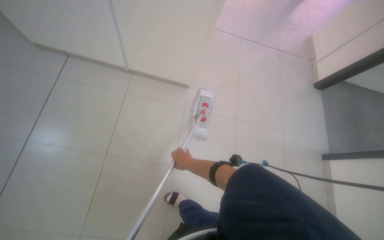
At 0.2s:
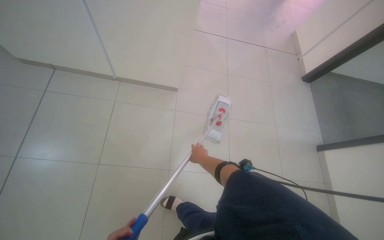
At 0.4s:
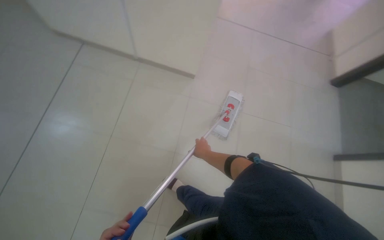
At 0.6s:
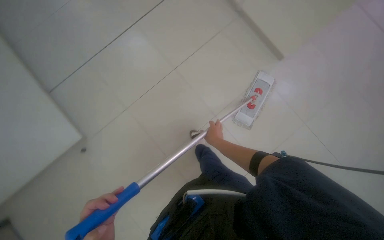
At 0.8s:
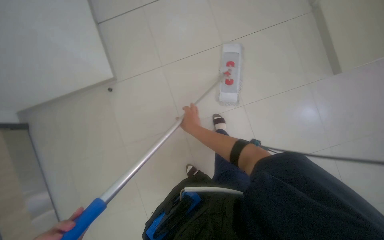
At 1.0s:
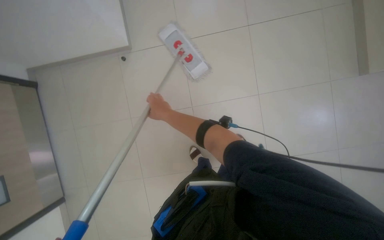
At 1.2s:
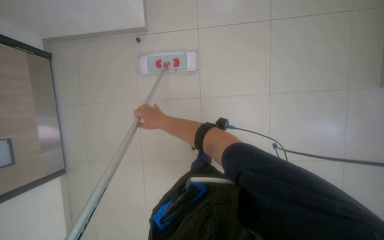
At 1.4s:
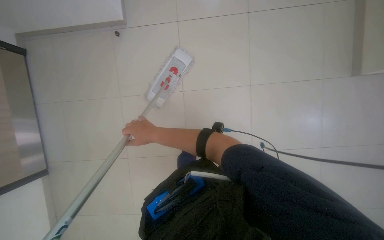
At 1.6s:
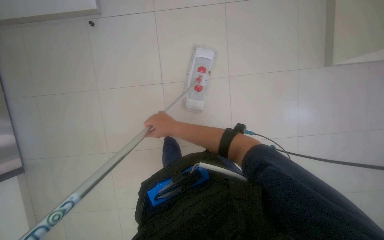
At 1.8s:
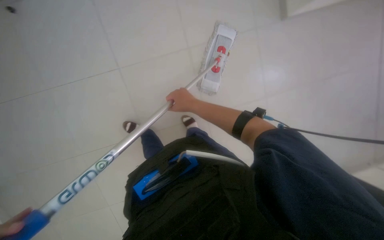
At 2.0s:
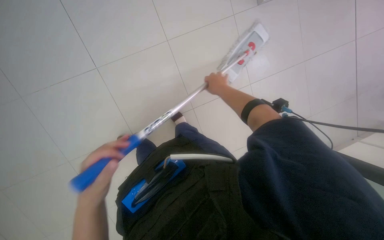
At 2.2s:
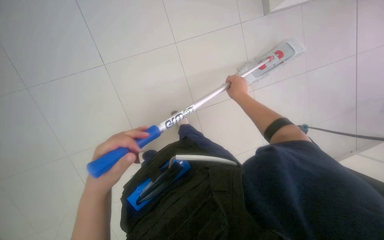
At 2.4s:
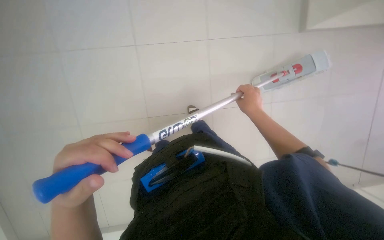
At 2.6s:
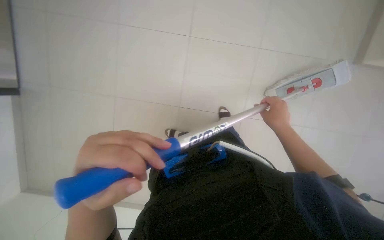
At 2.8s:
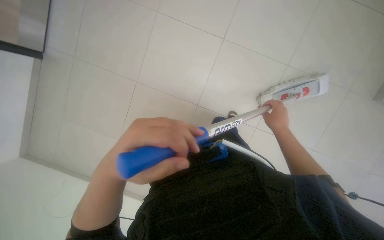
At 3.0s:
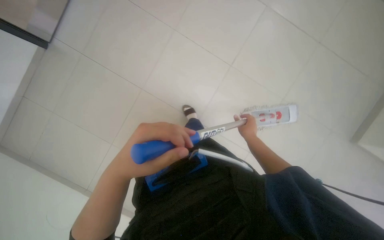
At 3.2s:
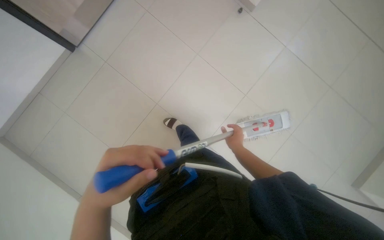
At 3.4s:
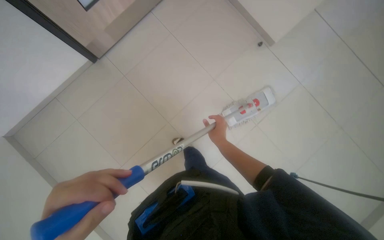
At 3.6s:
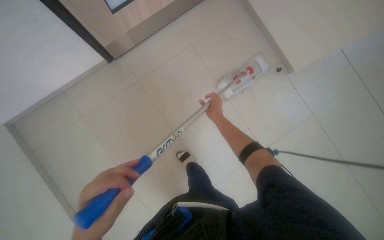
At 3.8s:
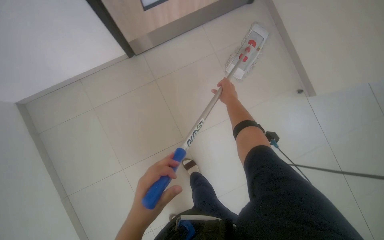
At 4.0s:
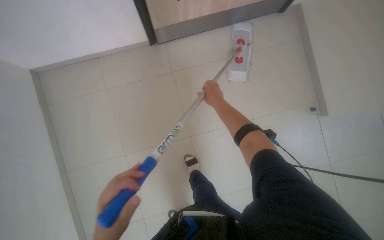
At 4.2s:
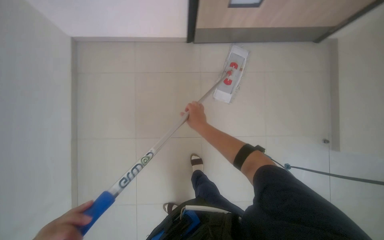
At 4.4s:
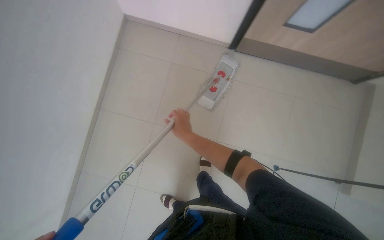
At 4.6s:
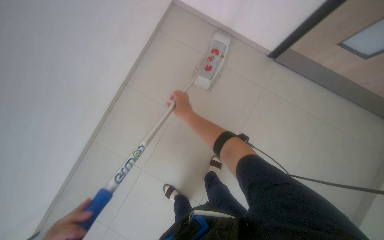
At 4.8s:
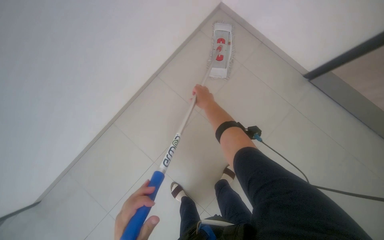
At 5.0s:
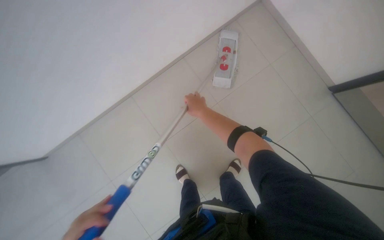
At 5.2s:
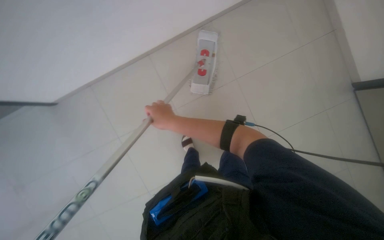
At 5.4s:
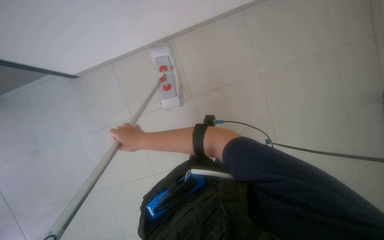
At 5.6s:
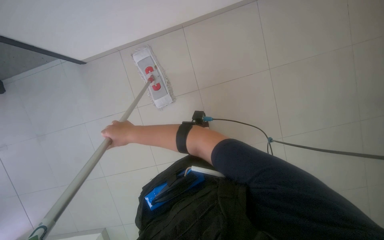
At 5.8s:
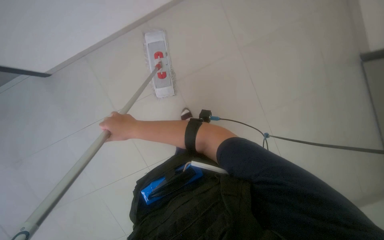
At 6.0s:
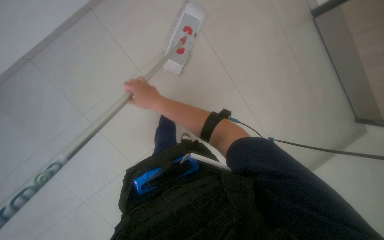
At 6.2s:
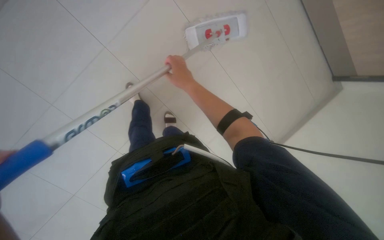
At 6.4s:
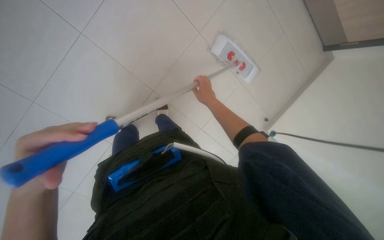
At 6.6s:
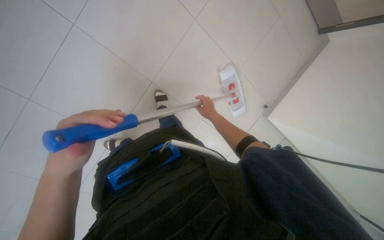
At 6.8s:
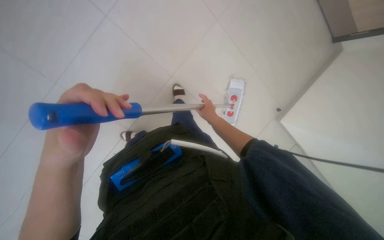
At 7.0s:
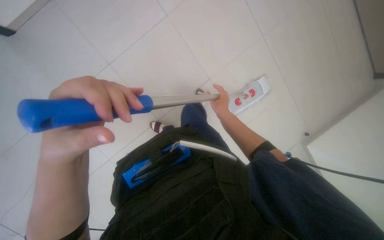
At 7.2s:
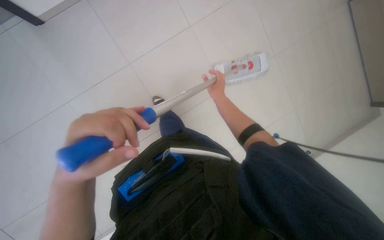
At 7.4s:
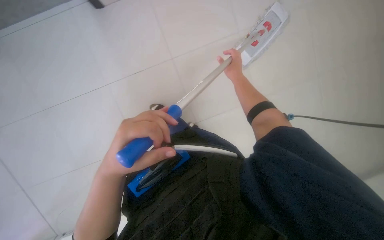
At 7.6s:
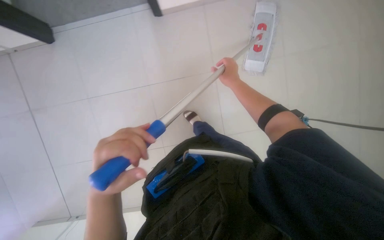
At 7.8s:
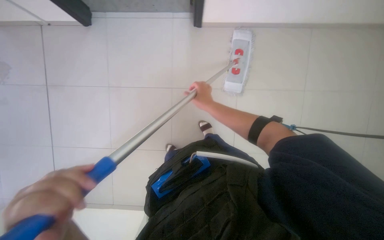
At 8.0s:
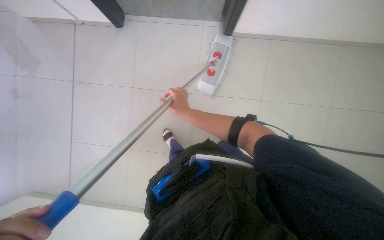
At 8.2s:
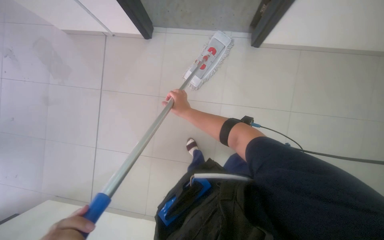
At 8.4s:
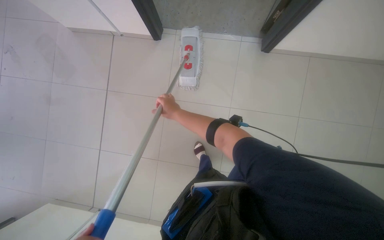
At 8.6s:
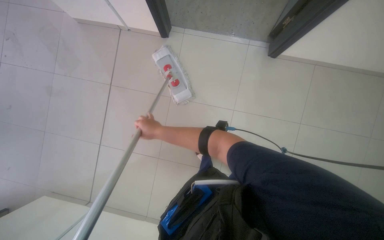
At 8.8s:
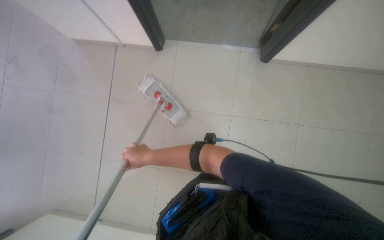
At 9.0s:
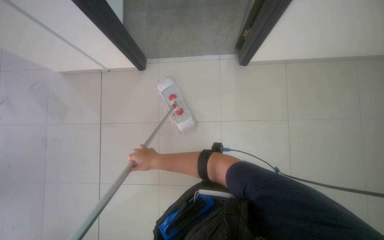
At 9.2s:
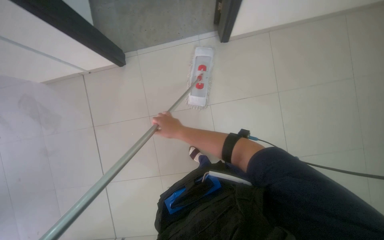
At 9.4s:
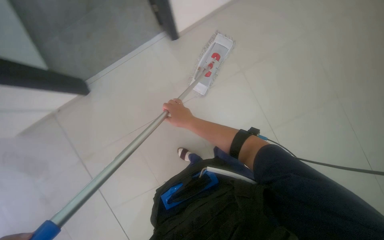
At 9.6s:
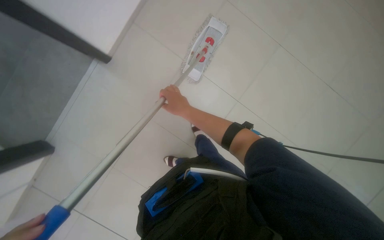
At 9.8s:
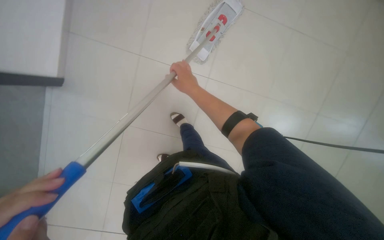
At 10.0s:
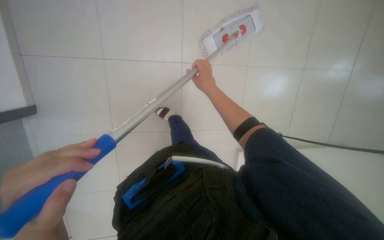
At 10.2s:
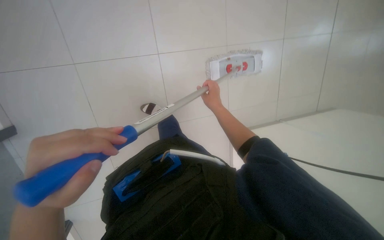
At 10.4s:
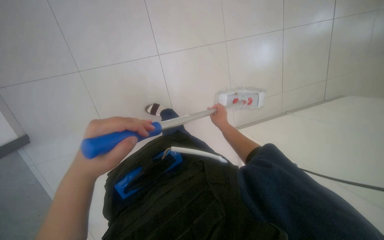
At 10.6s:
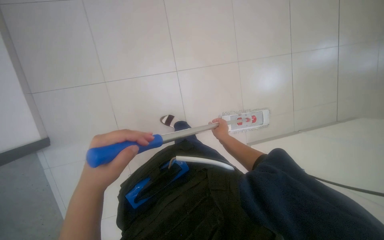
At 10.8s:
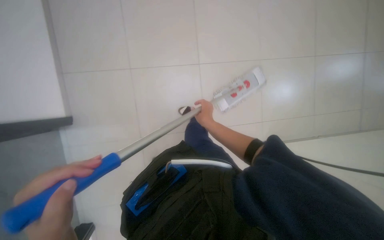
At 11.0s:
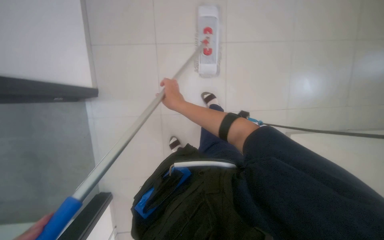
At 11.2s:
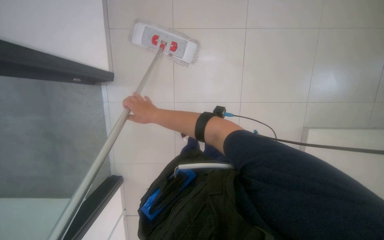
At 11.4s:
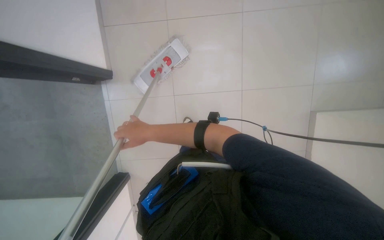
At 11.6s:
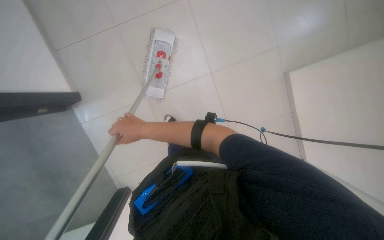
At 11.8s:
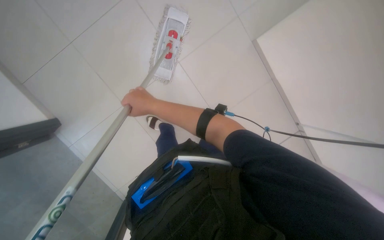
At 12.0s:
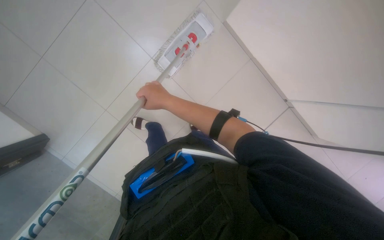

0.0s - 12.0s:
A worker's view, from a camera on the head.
Job: mopping floor.
The whole recording: Mopping the floor. The worker wrings the mop head, attaches the handle, and mops the floor.
0.0s - 1.6s: The view tilts about 15 degrees downward. The right hand goes to the left and returns, approximately 5 cm each way.
3.0s - 4.4s: The wearer moves roughly 50 cm. The wearer looks some 25 degrees further upward. The scene turns some 75 degrees clockwise in the picture.
6.0s - 7.6s: The head travels some 40 cm. The scene rotates clockwise by roughly 45 degrees.
7.6s - 9.0s: The camera travels some 40 cm.

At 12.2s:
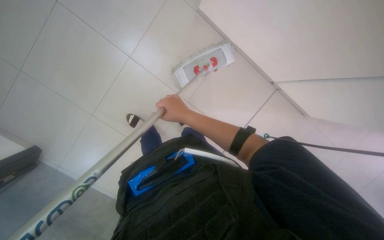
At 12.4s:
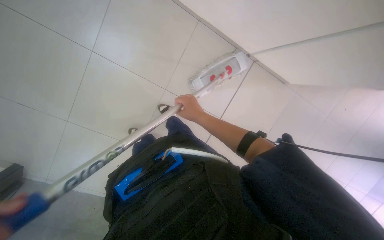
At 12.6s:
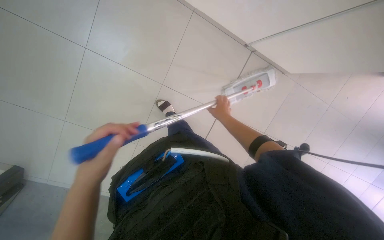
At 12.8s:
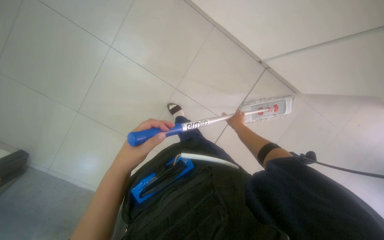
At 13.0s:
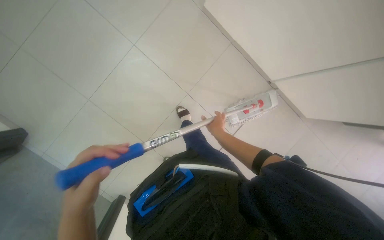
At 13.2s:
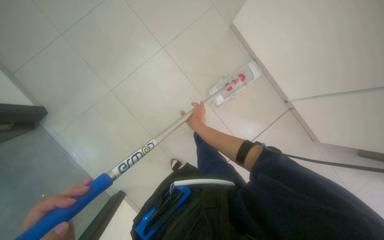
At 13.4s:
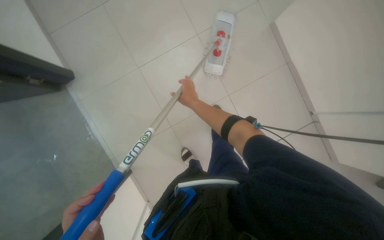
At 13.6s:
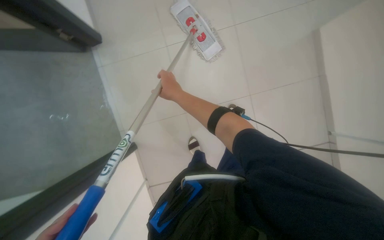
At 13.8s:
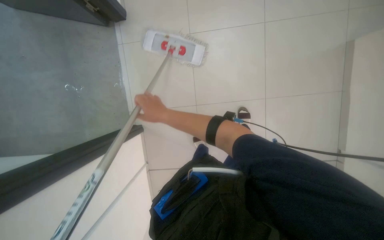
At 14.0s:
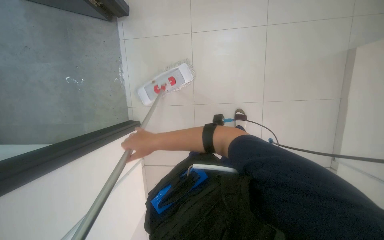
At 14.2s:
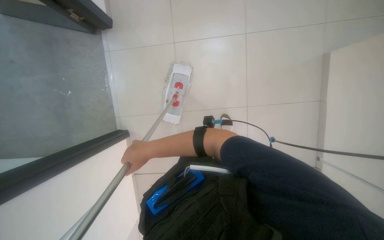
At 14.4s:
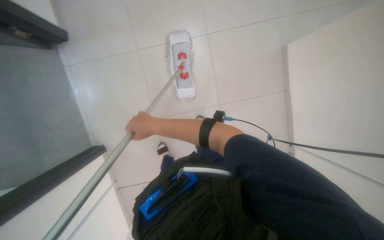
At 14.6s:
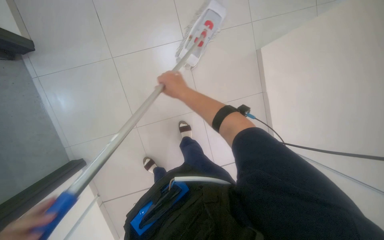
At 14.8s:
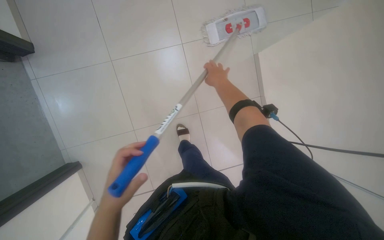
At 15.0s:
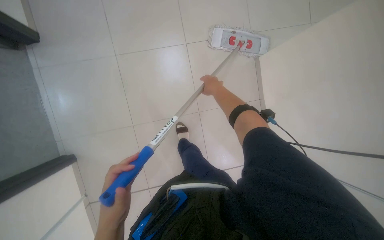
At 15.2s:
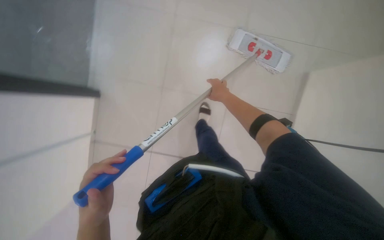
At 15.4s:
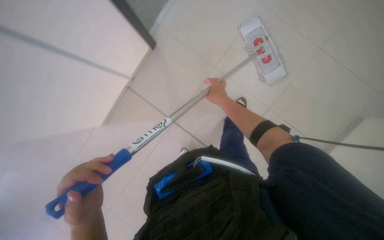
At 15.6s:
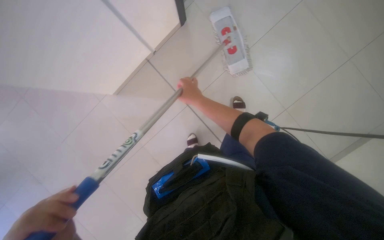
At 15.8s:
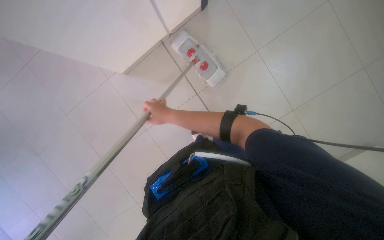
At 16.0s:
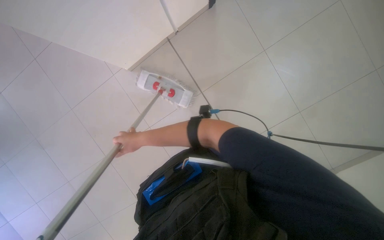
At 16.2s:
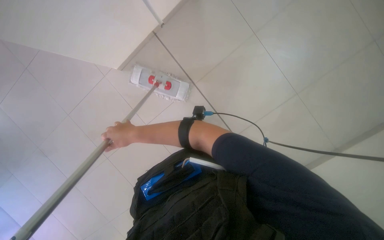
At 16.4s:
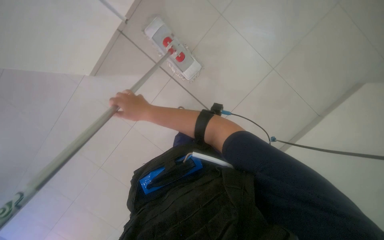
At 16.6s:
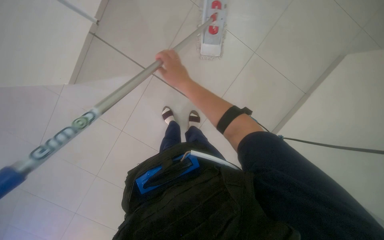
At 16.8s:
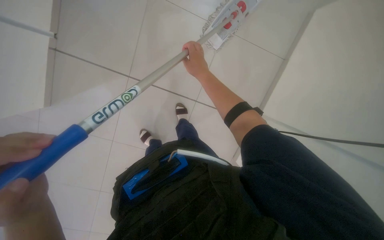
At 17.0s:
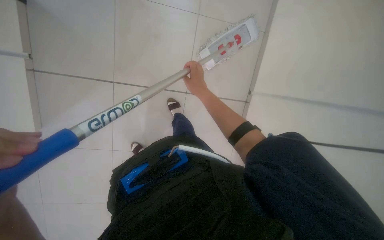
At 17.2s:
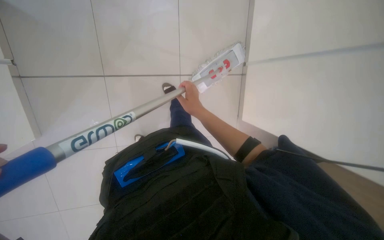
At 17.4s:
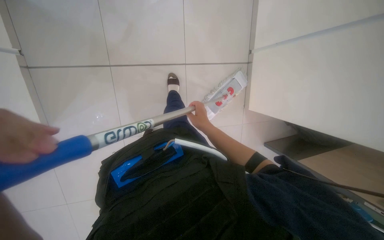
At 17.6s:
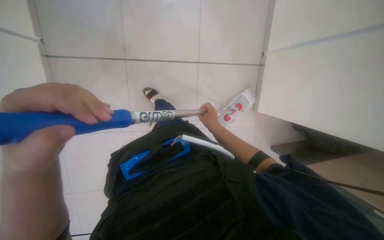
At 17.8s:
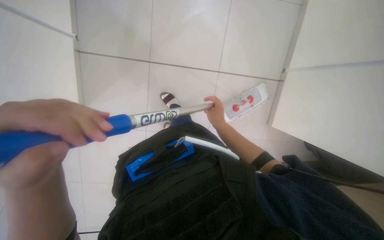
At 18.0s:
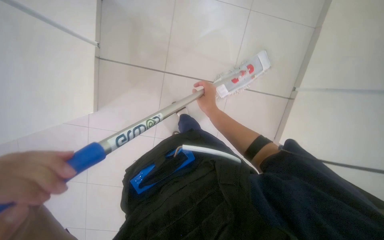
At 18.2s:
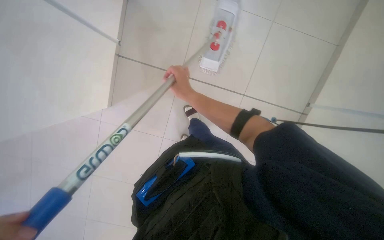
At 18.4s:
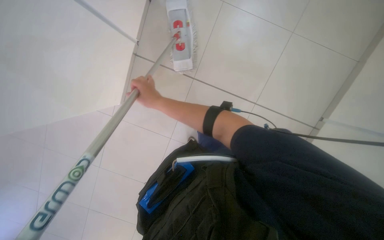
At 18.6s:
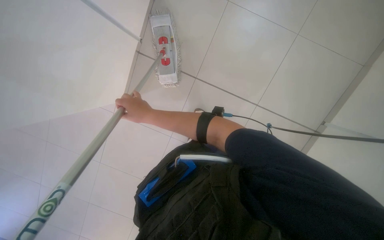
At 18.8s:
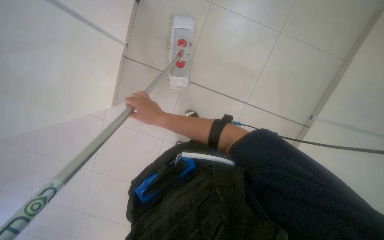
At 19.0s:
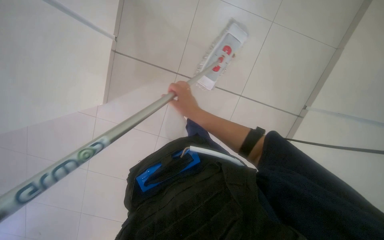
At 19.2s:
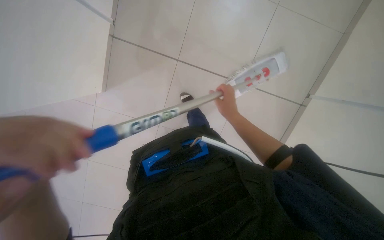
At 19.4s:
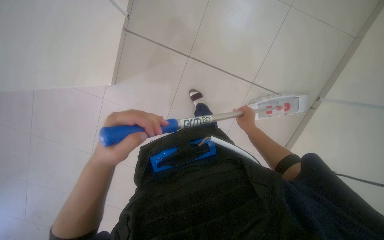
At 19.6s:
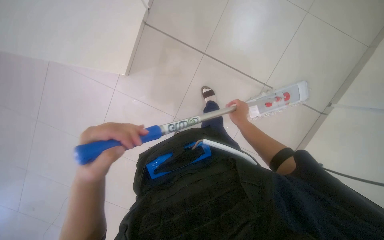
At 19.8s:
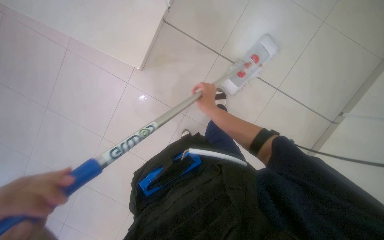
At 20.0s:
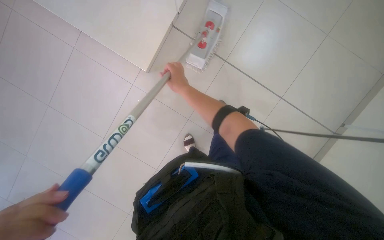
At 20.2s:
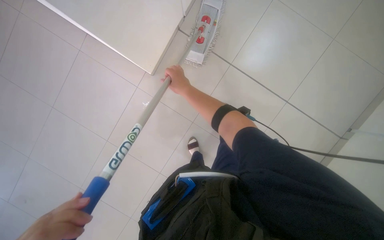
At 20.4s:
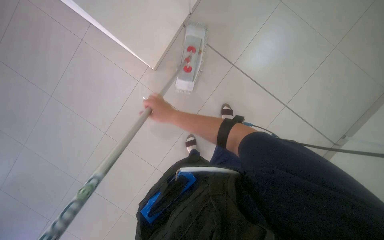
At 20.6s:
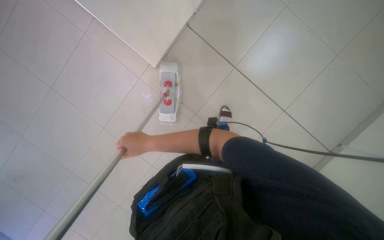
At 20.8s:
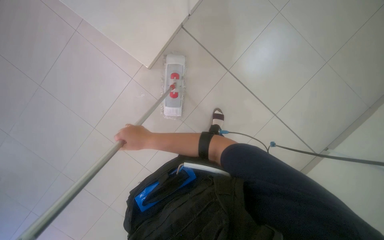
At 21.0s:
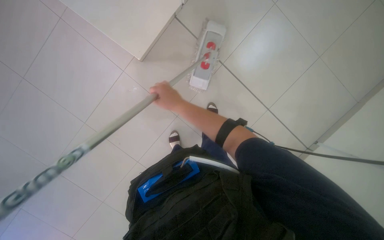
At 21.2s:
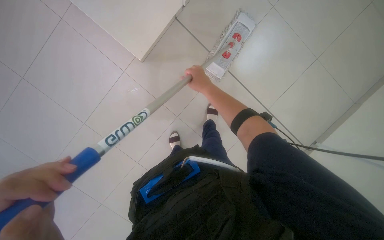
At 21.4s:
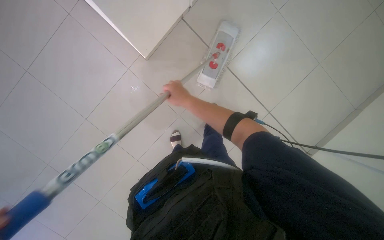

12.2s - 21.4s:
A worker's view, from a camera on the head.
Job: mopping floor.
The whole recording: Mopping the floor. The worker wrings the mop head, attaches the handle, and mops the floor.
12.2s - 13.8s: The wearer moves some 40 cm. The head rotates roughly 55 degrees to the left.
13.8s - 15.2s: The right hand travels to the right and up the picture by some 60 cm.
16.8s - 18.4s: The head turns to the left by about 15 degrees. The view tilts some 25 degrees upward.
18.4s - 19.8s: The right hand goes approximately 15 cm to the right.
